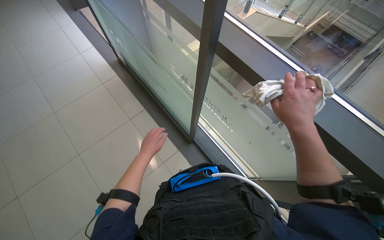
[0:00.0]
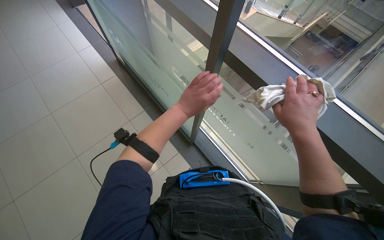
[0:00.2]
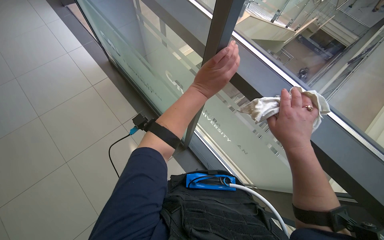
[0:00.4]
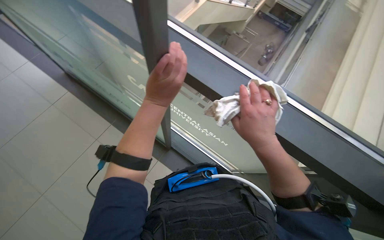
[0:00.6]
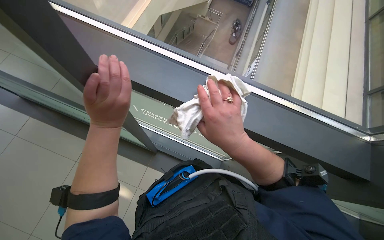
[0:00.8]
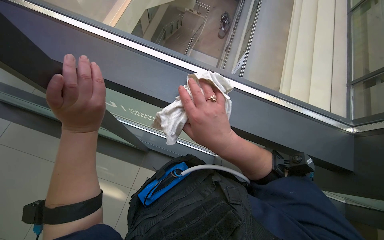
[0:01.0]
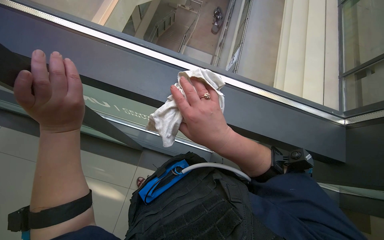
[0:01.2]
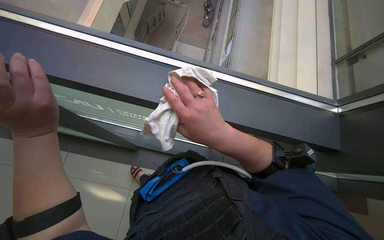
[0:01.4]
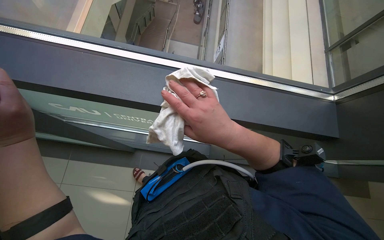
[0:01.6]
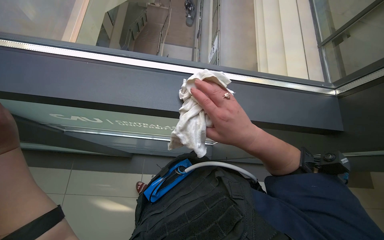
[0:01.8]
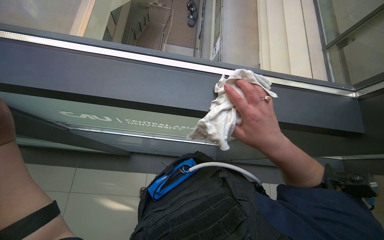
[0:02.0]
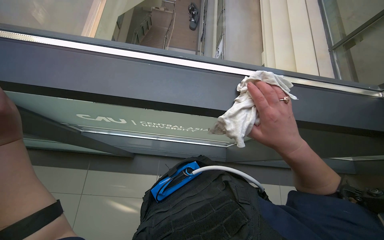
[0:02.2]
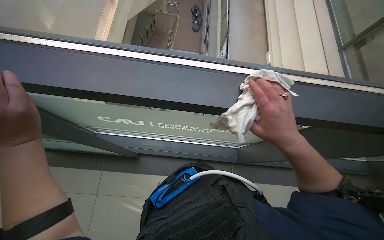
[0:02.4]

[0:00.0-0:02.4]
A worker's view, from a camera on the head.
Job: wiping surfaces.
The whole recording: Wiping window frames. The worker wipes the window frames with a cloth.
0:00.0 to 0:01.2: The head rotates some 35 degrees to the right. The left hand is displaced up the picture by roughly 30 cm.
0:01.2 to 0:02.4: The right hand heads to the right, covering about 10 cm.

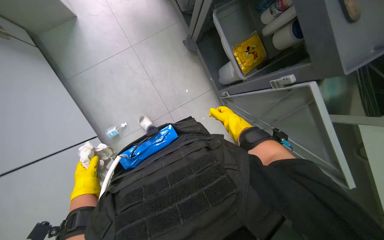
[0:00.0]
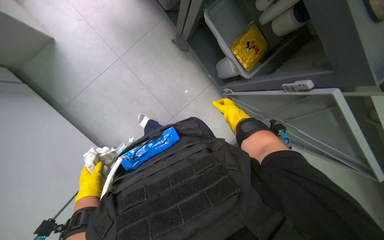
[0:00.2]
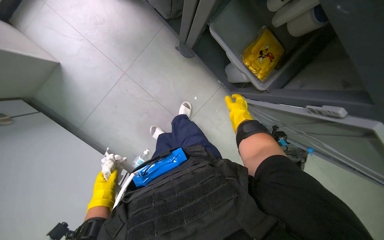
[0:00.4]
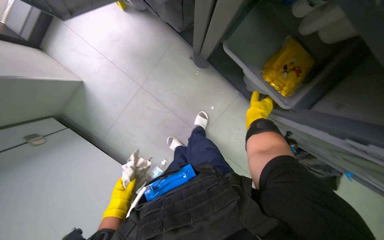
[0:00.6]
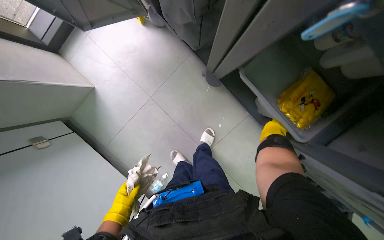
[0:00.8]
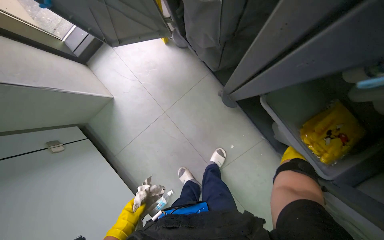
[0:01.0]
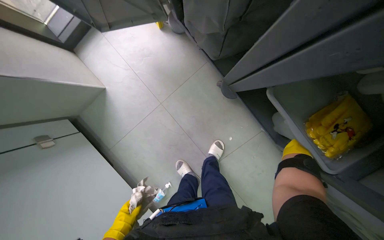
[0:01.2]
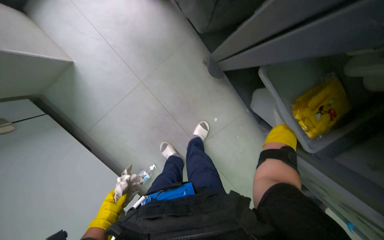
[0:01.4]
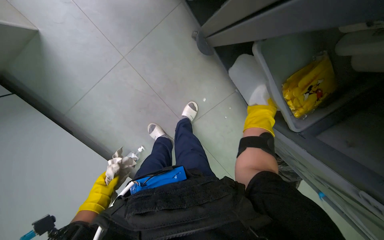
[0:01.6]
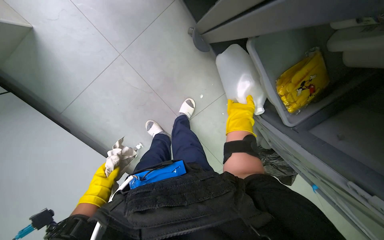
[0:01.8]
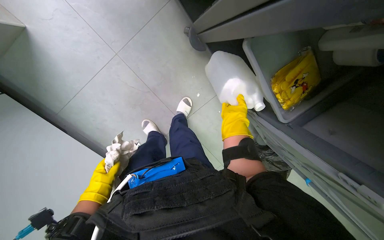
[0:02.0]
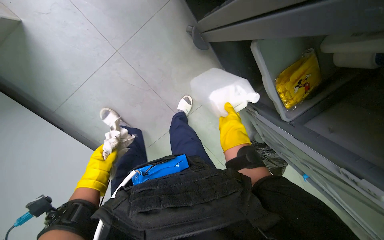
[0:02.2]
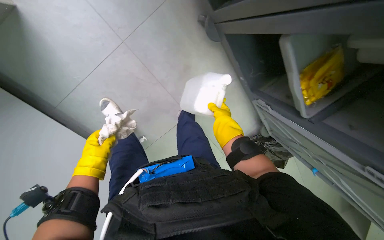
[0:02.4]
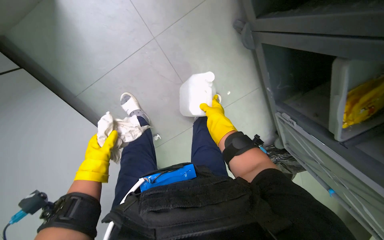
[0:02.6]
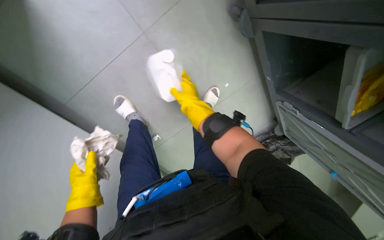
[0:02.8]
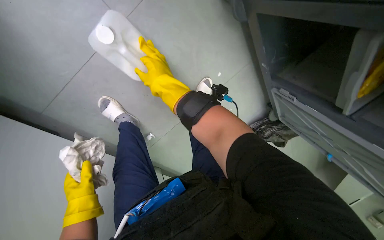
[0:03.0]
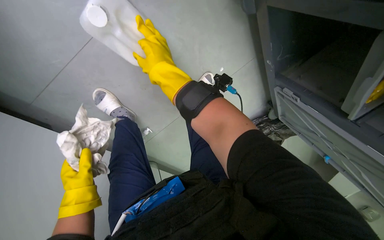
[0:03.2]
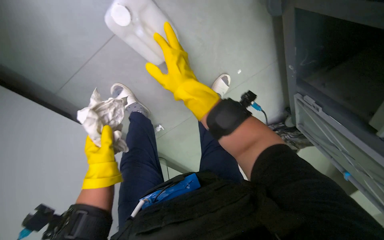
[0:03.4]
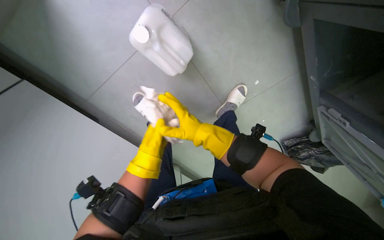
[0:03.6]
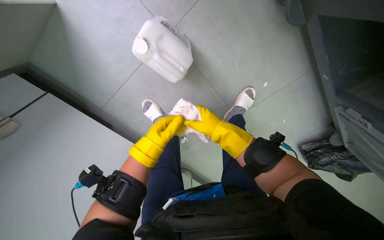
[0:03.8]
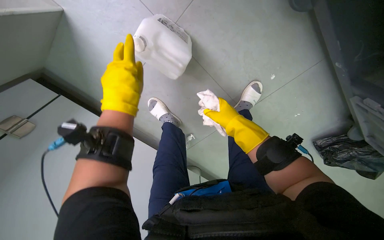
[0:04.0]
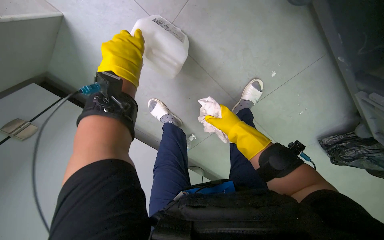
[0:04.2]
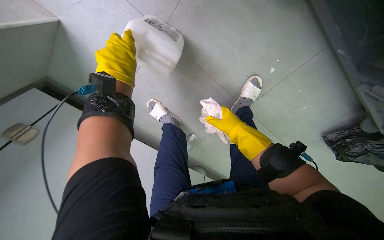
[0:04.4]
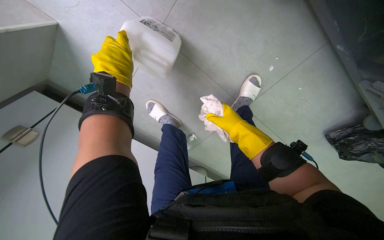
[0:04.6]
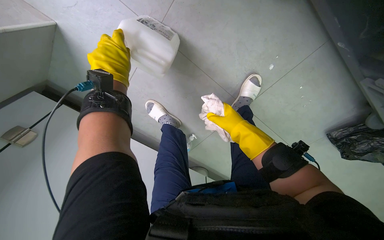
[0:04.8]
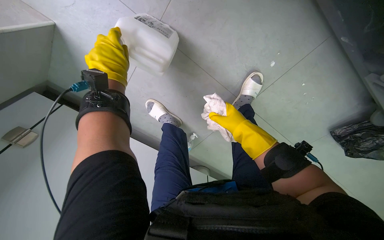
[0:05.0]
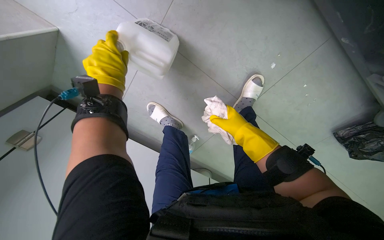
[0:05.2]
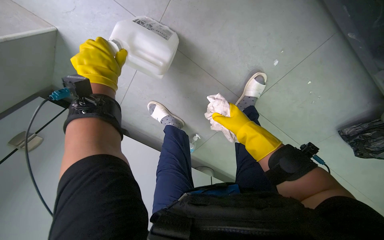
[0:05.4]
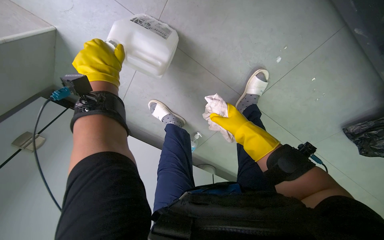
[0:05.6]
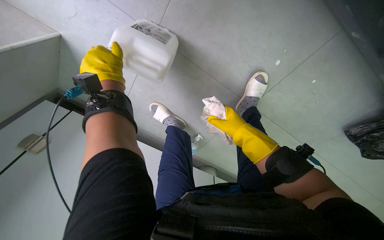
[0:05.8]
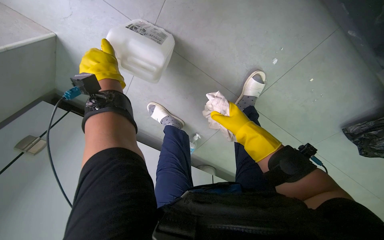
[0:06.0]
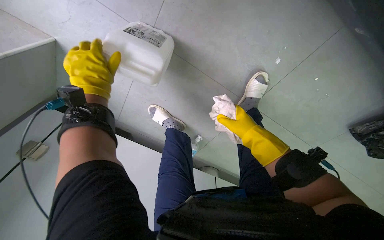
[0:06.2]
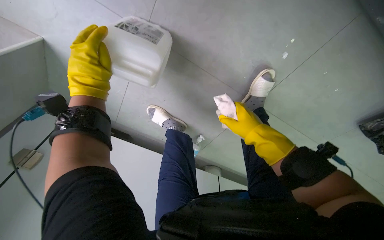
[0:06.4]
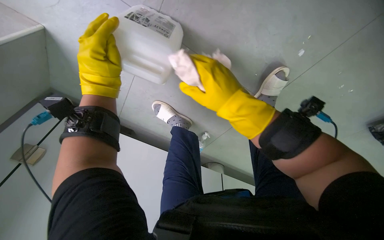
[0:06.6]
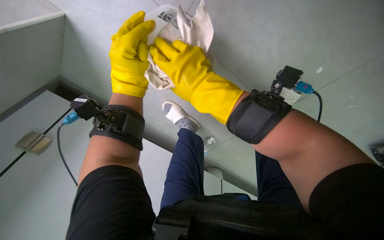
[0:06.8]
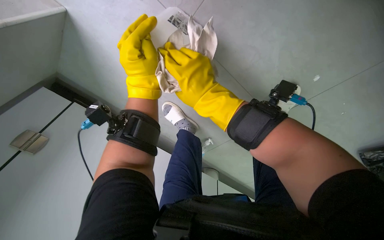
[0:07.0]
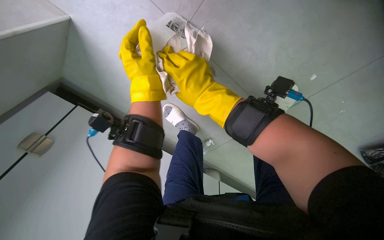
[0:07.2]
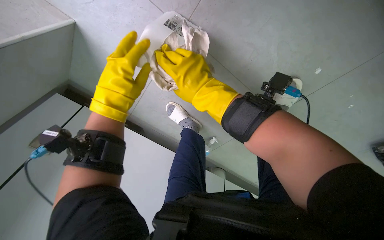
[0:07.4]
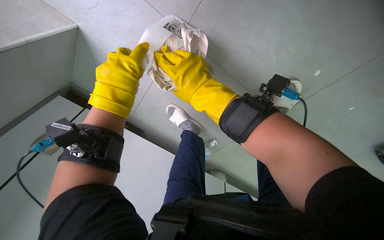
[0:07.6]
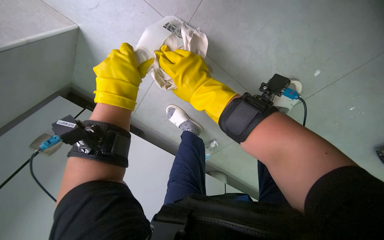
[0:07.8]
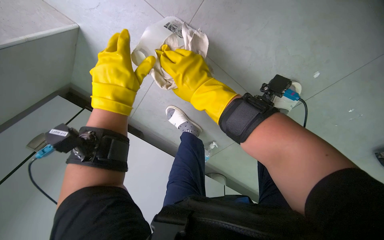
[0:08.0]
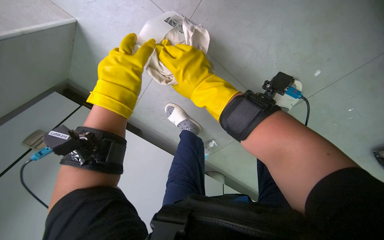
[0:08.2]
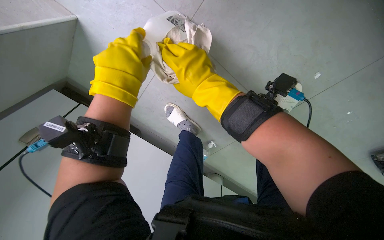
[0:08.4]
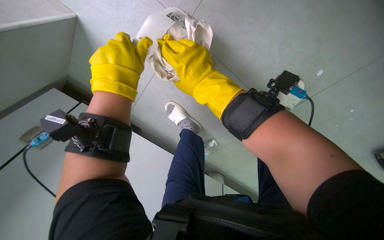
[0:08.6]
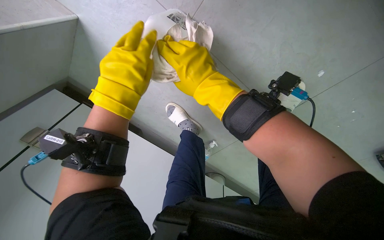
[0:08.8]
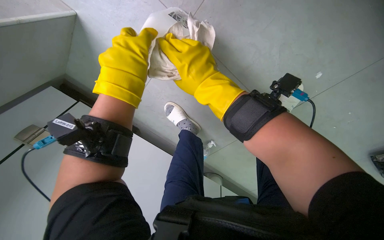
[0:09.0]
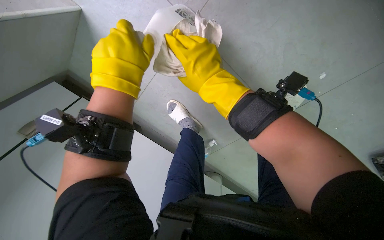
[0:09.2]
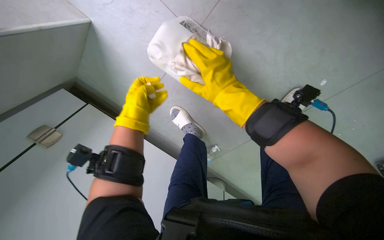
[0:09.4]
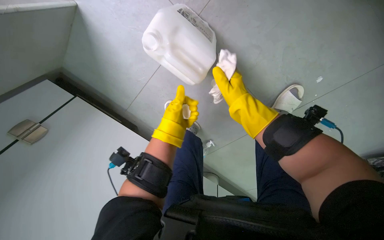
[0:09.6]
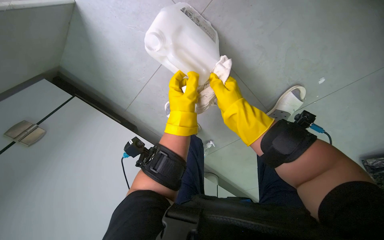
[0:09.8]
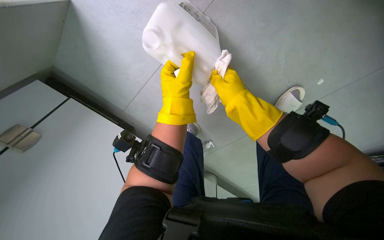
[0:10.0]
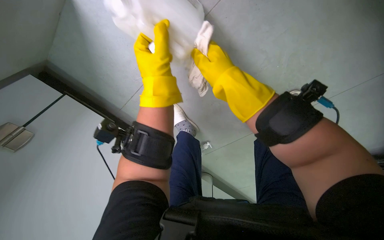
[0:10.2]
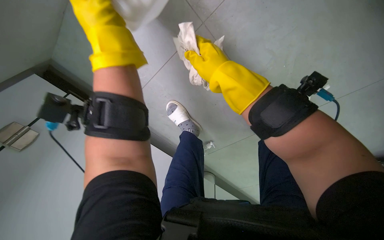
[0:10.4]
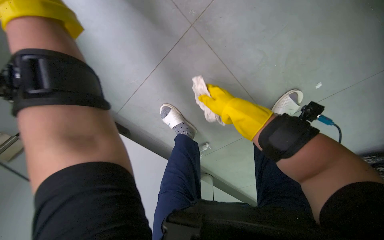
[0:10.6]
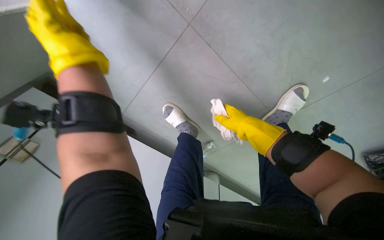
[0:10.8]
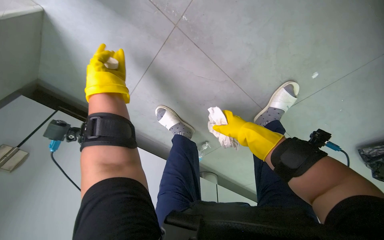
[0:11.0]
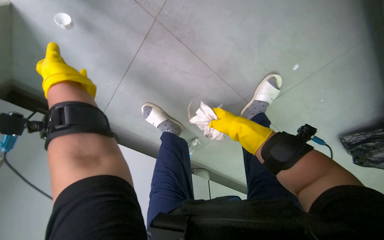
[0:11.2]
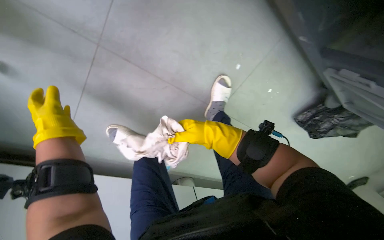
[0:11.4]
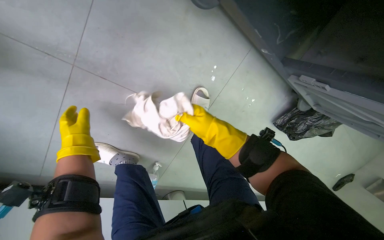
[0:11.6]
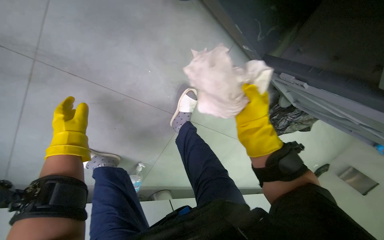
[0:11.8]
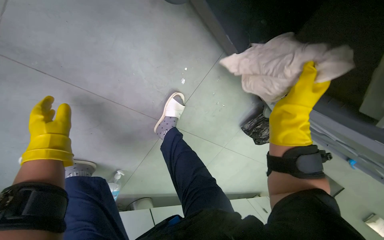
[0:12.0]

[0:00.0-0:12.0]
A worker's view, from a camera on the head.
Job: wiping surfaces.
The whole recording: Preparing and wiping surfaces. The worker retrieves a cleaning bottle and cloth, then wipes down a surface.
0:00.0 to 0:01.6: The head travels roughly 50 cm. The view tips downward by roughly 20 degrees.
0:01.6 to 0:03.0: The right hand moves to the left and nearer to the camera, approximately 35 cm.
0:03.0 to 0:04.4: The camera sweeps to the left, by approximately 25 degrees. The left hand travels up the picture by approximately 35 cm; the right hand shifts approximately 25 cm to the right, farther from the camera and down the picture.
0:04.4 to 0:06.0: The hands make small movements and keep their place.
0:06.0 to 0:07.6: The right hand travels to the left, up the picture and nearer to the camera by roughly 30 cm.
0:07.6 to 0:09.0: The hands stay close to where they were, moving slightly.
0:09.0 to 0:10.4: The left hand moves some 15 cm farther from the camera and comes back.
0:10.4 to 0:12.0: The head rotates about 30 degrees to the right.

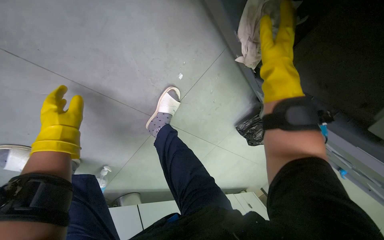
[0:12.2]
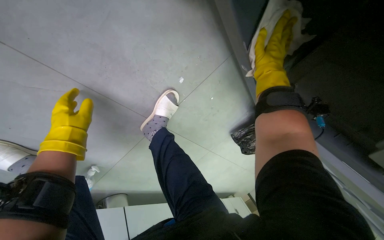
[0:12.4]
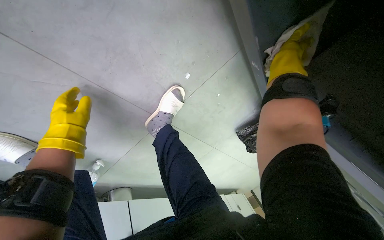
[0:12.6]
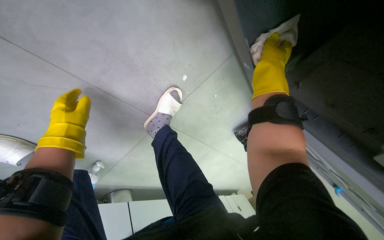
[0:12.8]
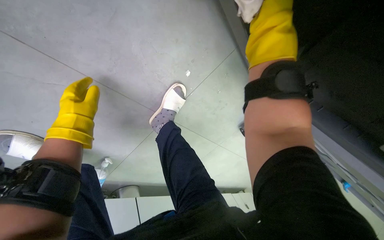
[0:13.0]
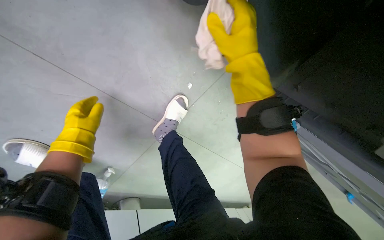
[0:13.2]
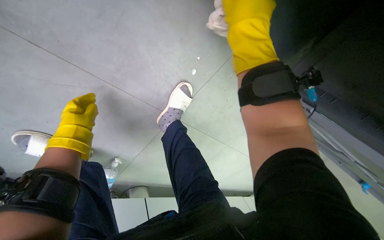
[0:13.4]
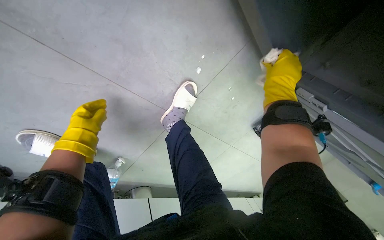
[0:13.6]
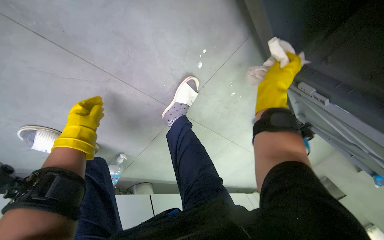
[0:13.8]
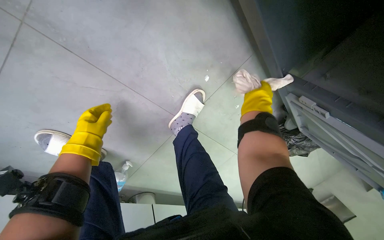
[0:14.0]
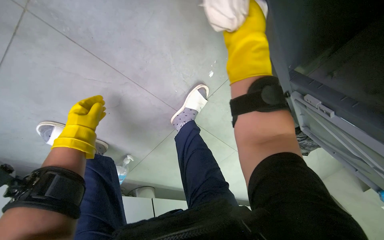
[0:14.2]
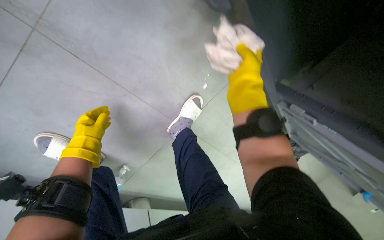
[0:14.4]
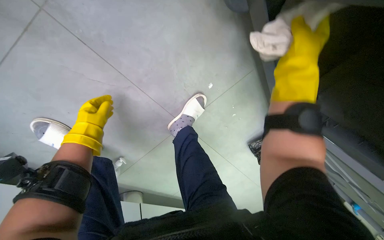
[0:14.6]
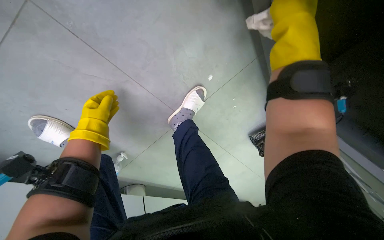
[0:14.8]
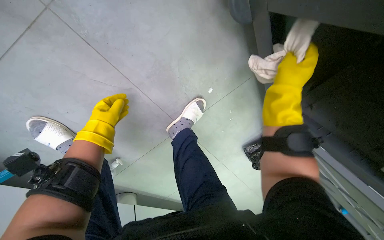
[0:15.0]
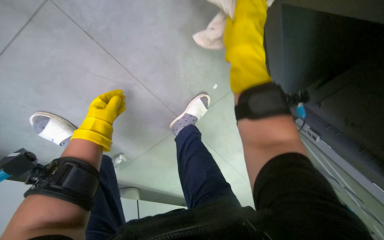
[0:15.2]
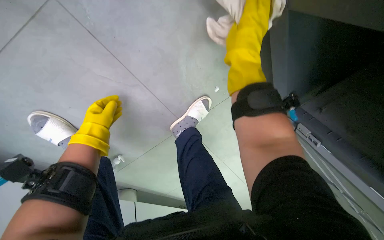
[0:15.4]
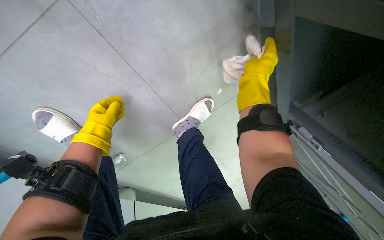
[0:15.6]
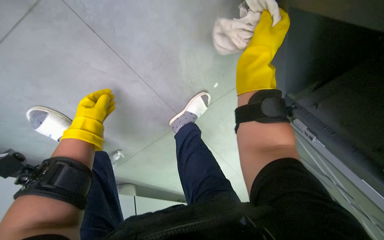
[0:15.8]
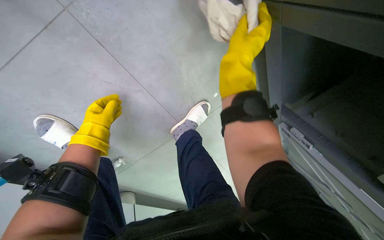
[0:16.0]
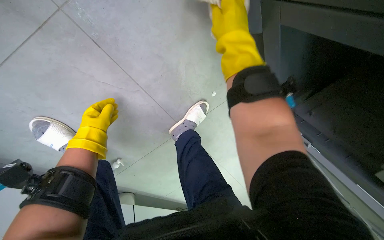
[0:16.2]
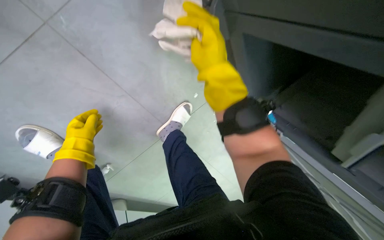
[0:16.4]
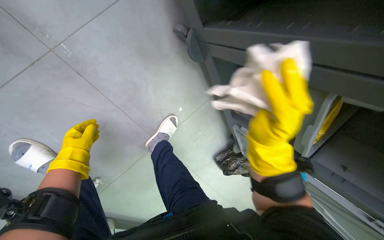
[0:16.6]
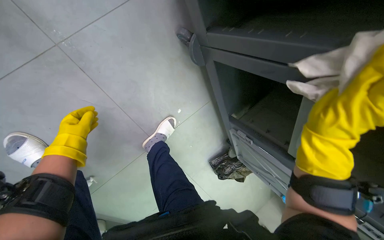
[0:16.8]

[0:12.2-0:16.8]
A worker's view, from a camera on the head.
Job: wiping surfaces.
The whole recording: Preparing and wiping surfaces. The worker retrieves a cleaning bottle and cloth, then wipes down a surface.
0:12.2 to 0:13.8: The left hand heads farther from the camera, covering approximately 10 cm, while the right hand goes left and right, approximately 15 cm each way, reversing 2 times.
0:13.8 to 0:15.2: The right hand is displaced to the left and nearer to the camera by roughly 30 cm.
0:15.2 to 0:16.8: The right hand moves to the right, nearer to the camera and down the picture, approximately 30 cm.
